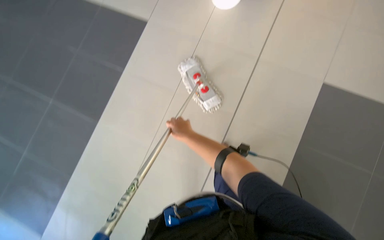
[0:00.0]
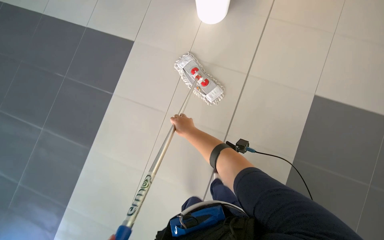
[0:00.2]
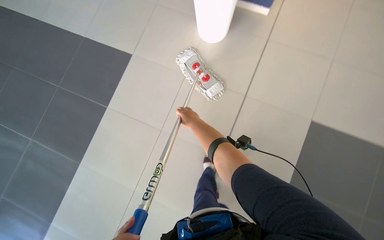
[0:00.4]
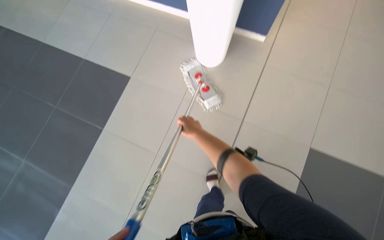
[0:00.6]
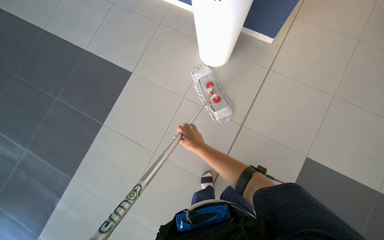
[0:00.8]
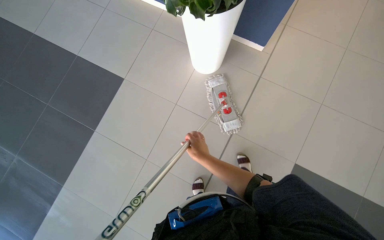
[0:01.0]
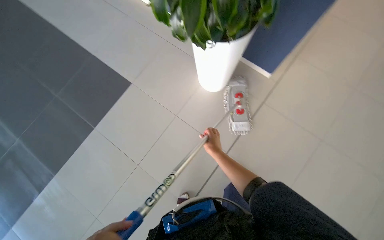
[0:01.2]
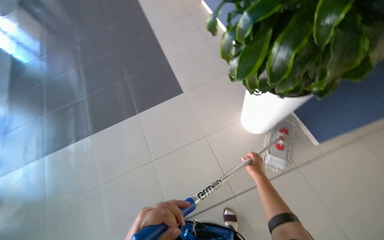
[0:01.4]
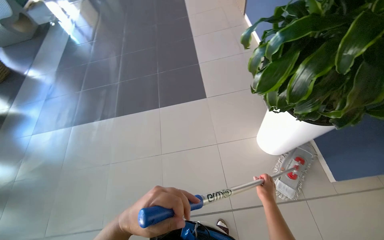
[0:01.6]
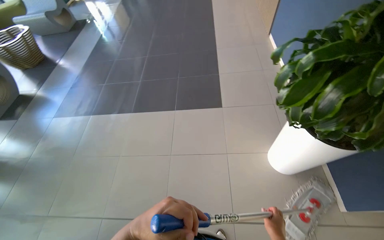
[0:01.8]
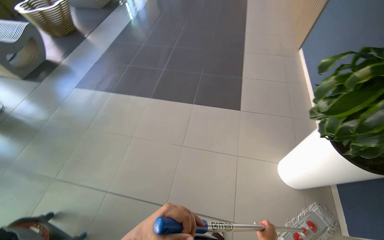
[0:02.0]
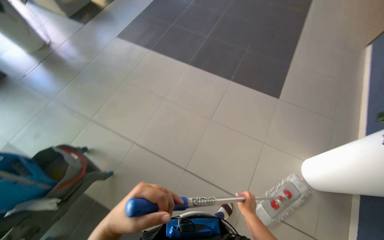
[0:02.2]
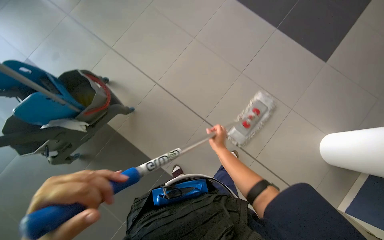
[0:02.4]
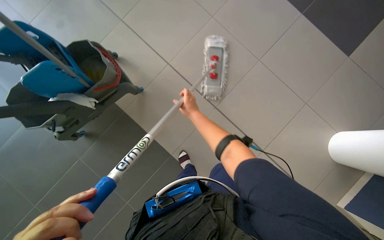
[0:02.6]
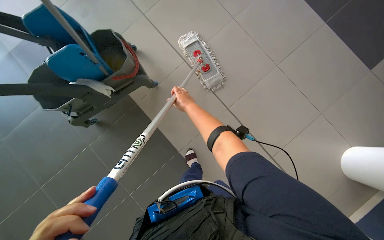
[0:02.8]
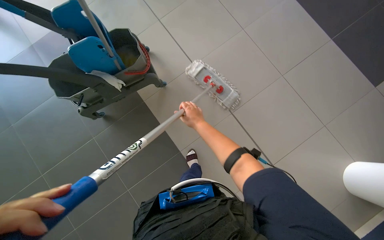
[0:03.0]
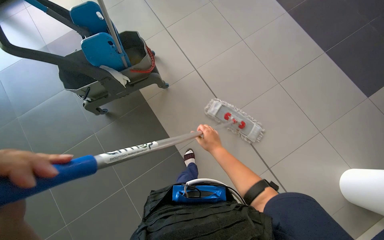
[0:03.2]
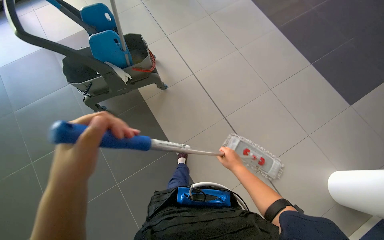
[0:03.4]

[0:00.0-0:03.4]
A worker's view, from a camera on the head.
Job: mopping floor.
The whole recording: Mopping tiled floor. The worker prepares the mop, mops the tiled floor, and then cleans and reassembles the mop.
0:00.0 to 0:01.6: The camera is carried about 40 cm. The head rotates some 45 degrees to the left. The view tilts some 15 degrees upward.
0:01.6 to 0:03.4: The camera travels some 60 cm. The wearer's head swings about 70 degrees to the left. The wearer looks roughly 25 degrees further downward.

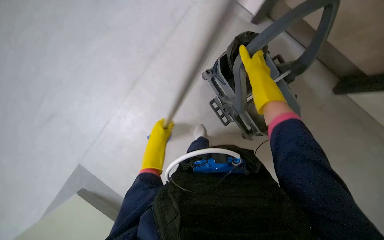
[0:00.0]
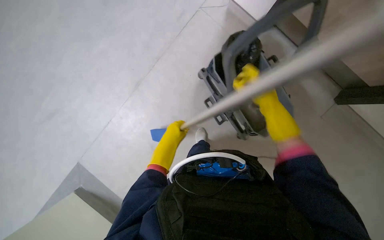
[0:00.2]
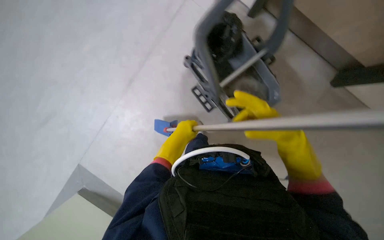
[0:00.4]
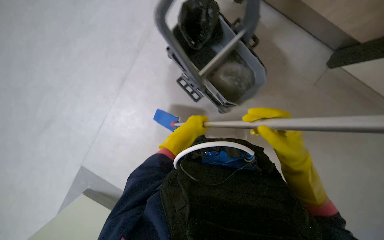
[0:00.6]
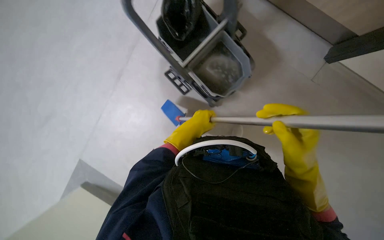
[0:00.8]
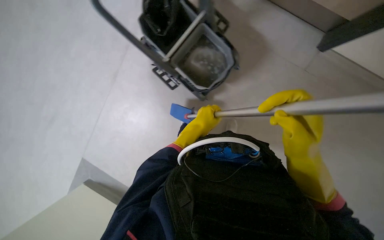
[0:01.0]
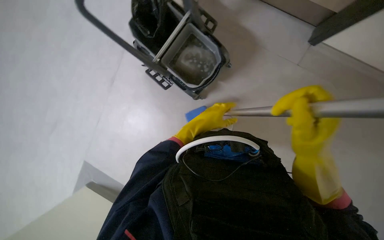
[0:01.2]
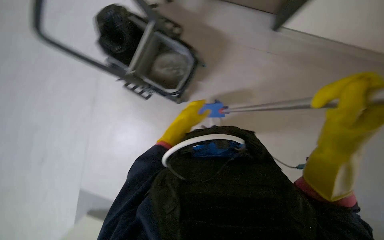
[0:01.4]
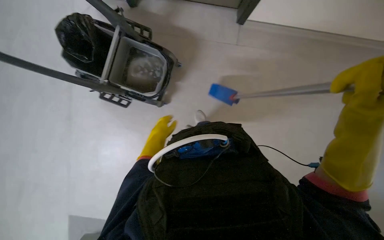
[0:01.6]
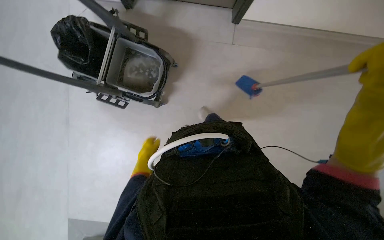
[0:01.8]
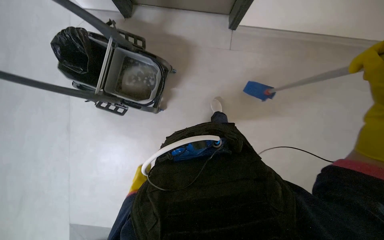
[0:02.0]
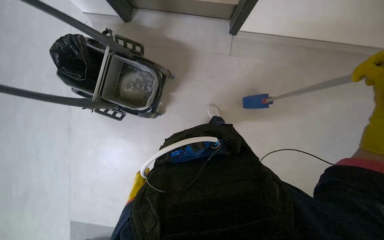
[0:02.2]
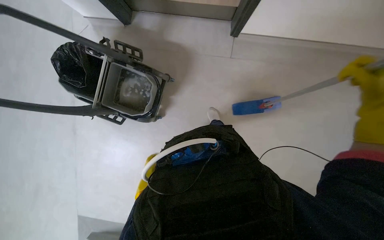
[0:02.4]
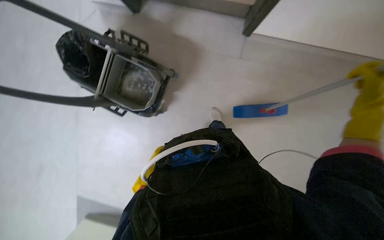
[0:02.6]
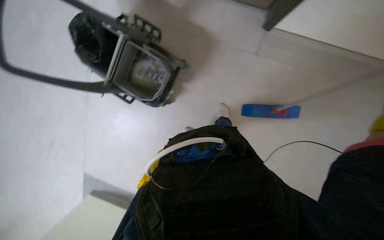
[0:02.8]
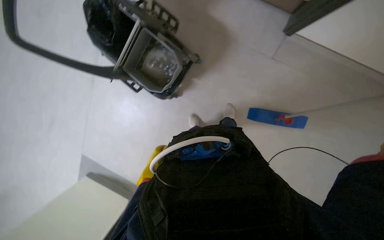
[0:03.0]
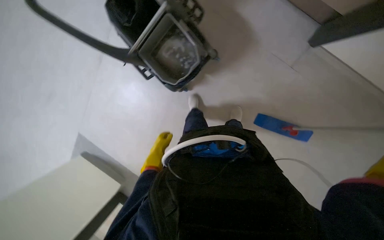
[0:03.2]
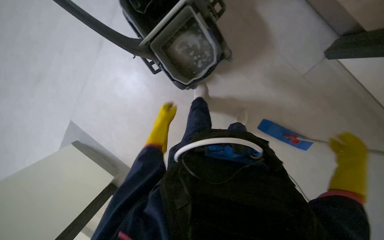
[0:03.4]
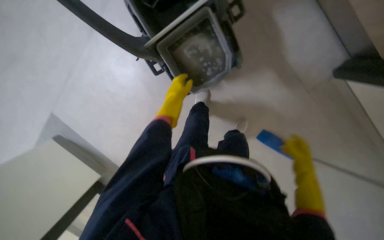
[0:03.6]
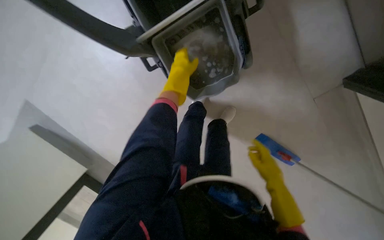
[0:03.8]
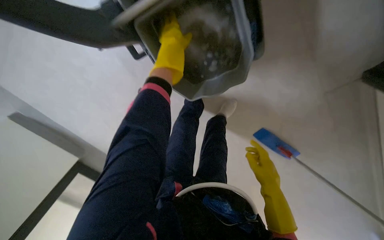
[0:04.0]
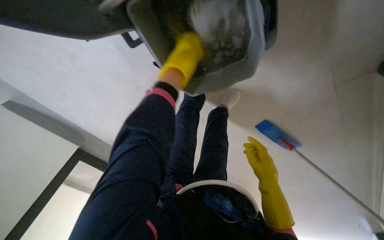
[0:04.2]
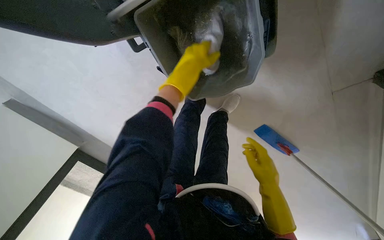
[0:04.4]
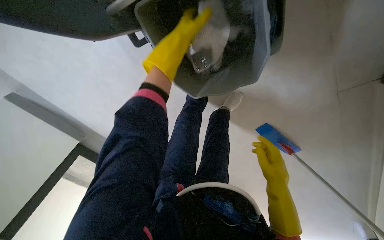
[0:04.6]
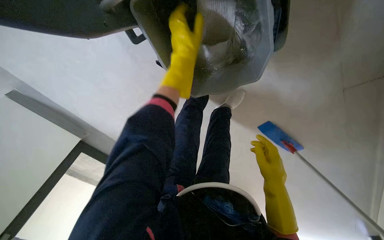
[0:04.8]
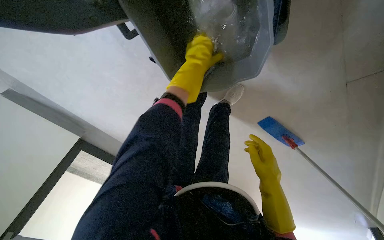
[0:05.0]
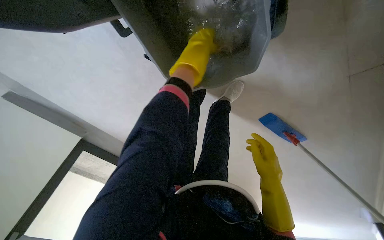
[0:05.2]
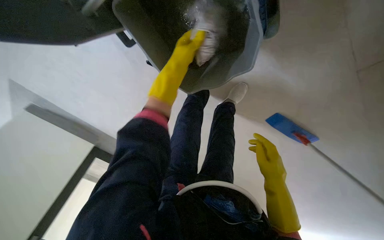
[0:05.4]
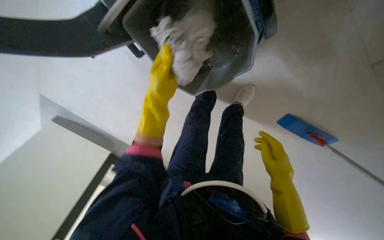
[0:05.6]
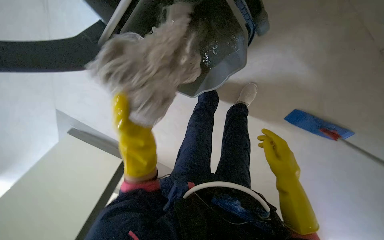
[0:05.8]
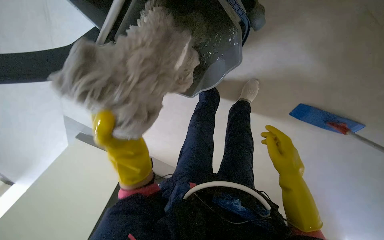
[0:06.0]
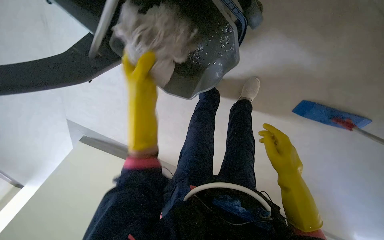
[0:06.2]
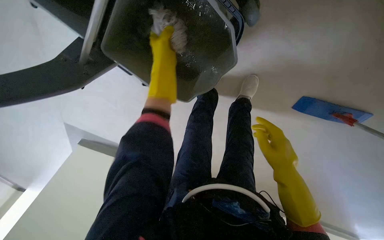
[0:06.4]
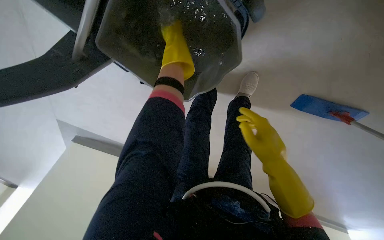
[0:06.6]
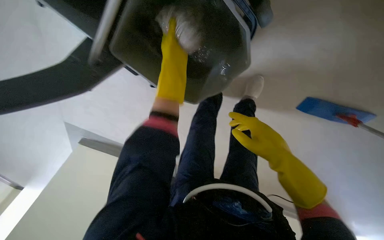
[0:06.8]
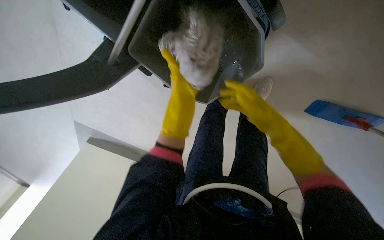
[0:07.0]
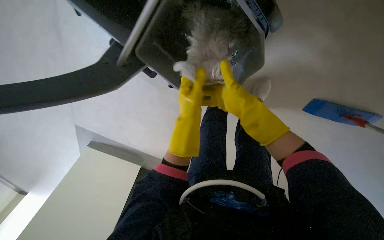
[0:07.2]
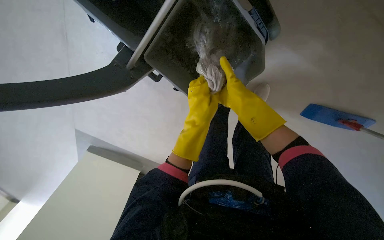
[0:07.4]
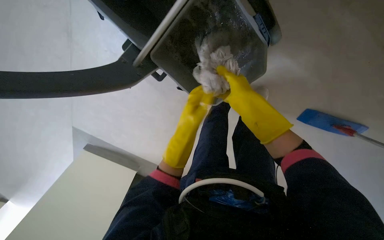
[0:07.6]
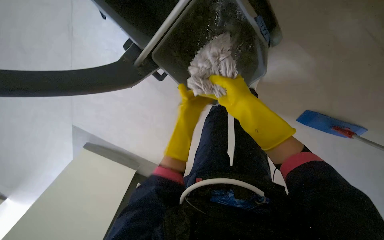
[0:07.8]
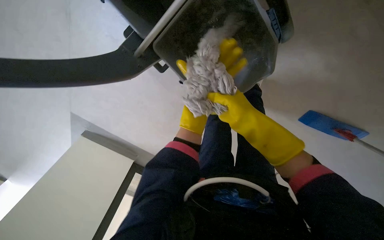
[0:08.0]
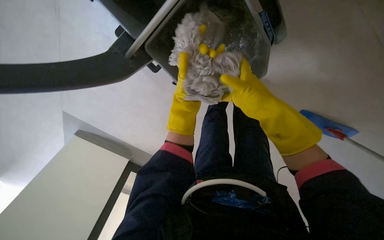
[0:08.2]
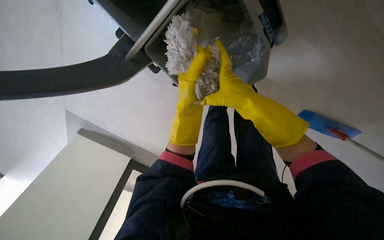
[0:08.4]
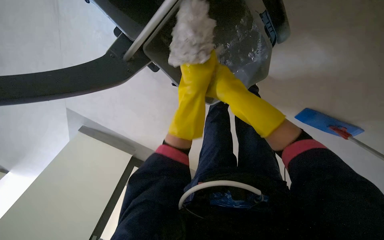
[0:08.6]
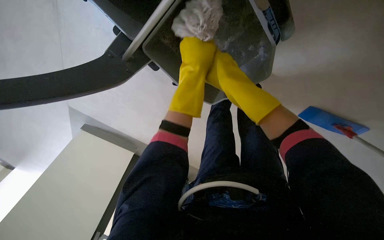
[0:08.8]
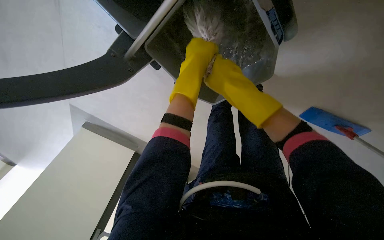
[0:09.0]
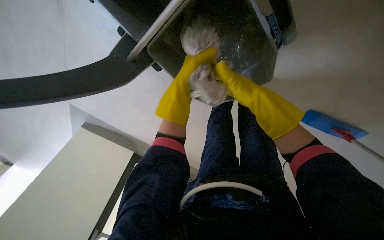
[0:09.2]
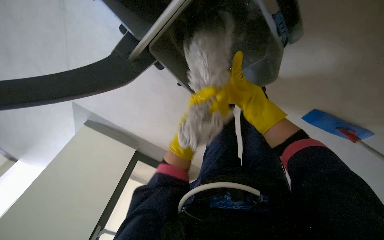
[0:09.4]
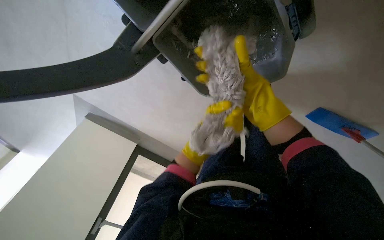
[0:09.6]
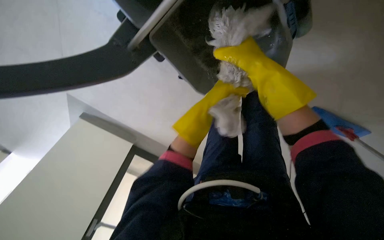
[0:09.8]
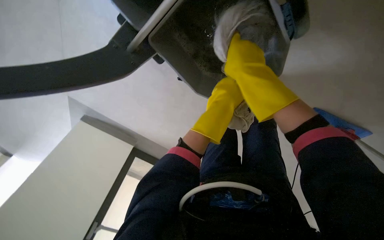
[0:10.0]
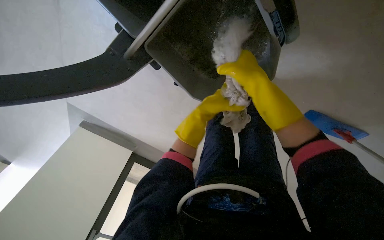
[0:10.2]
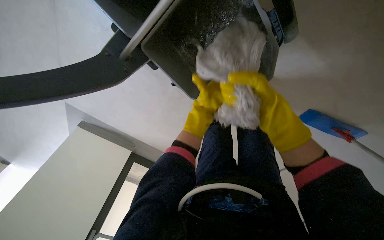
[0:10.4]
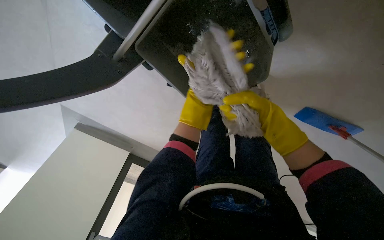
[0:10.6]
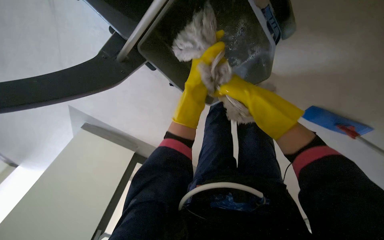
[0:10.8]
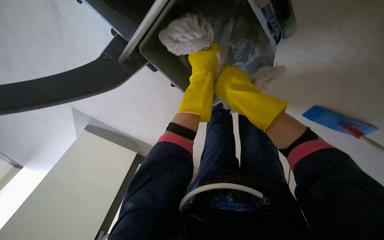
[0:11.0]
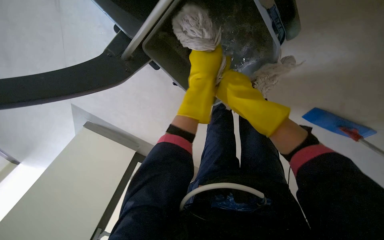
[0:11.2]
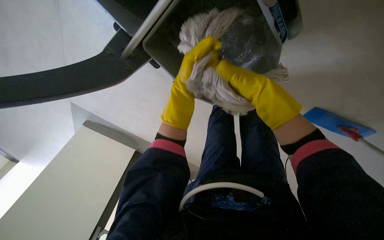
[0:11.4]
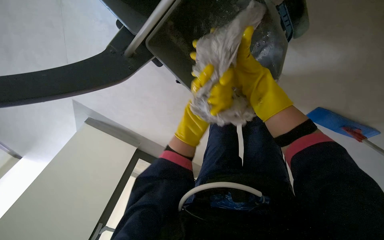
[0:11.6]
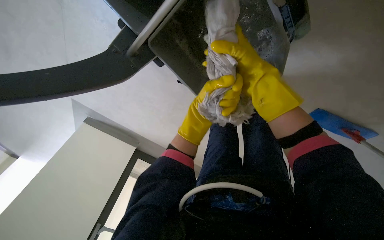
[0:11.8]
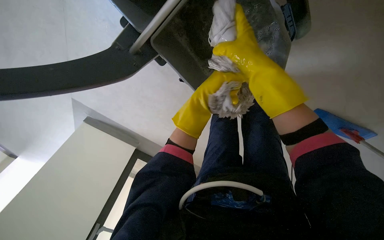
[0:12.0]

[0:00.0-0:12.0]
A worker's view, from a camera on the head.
Job: preparing cleaning supplies.
The whole recording: Changing mop head. The worker removes the mop head, wrings it in the bucket, and reattaches it to the mop handle.
0:00.0 to 0:01.6: The camera travels to the right, approximately 60 cm. The scene turns some 30 degrees counterclockwise in the picture.
0:03.0 to 0:04.4: The head travels about 70 cm. The view tips downward by about 30 degrees.
0:04.4 to 0:06.0: The view pans to the left by about 15 degrees. The left hand is displaced down the picture and to the left by some 30 cm.
0:06.0 to 0:07.6: The left hand heads to the right, covering about 10 cm, and reaches some 40 cm up the picture, then returns. Meanwhile the right hand moves up the picture and to the left, about 25 cm.
0:07.6 to 0:09.0: The left hand moves up the picture, approximately 20 cm; the right hand goes nearer and farther, some 15 cm each way, reversing 2 times.
0:09.0 to 0:10.4: The right hand goes nearer and farther, roughly 10 cm each way, reversing 2 times, while the left hand heads down the picture and farther from the camera, covering some 20 cm.
0:10.4 to 0:12.0: The right hand heads to the left and nearer to the camera, covering roughly 15 cm.

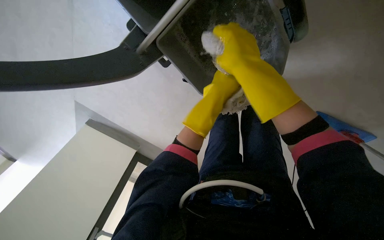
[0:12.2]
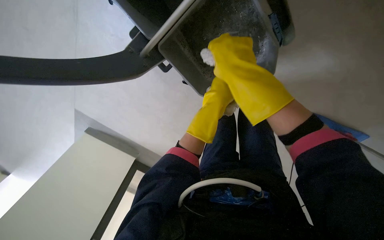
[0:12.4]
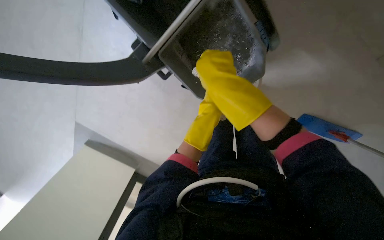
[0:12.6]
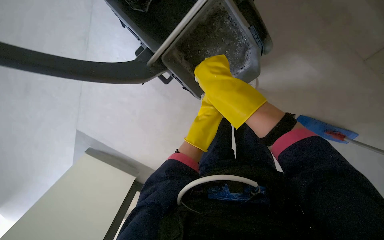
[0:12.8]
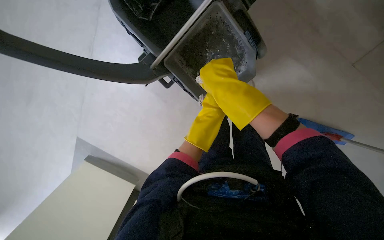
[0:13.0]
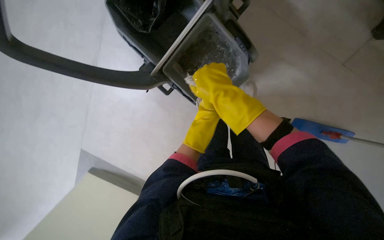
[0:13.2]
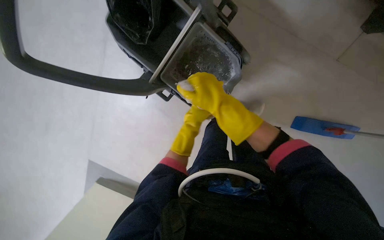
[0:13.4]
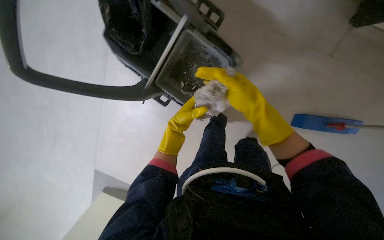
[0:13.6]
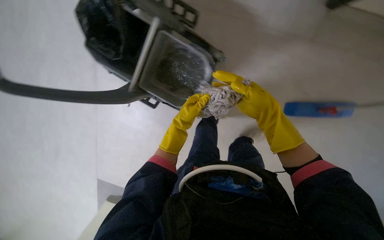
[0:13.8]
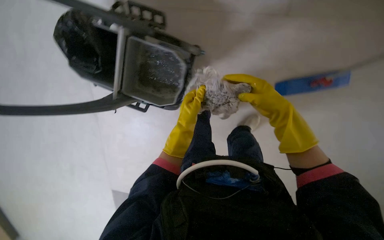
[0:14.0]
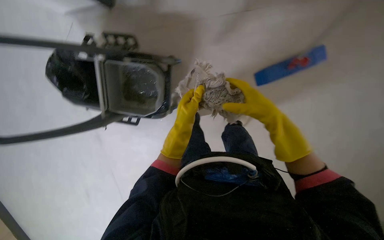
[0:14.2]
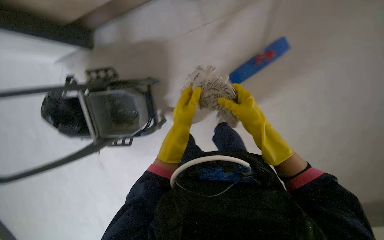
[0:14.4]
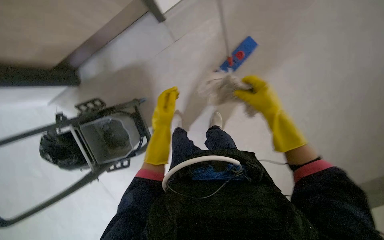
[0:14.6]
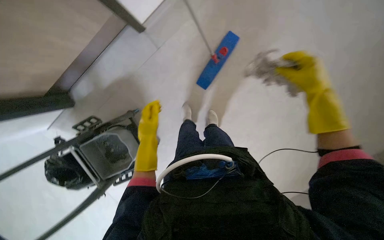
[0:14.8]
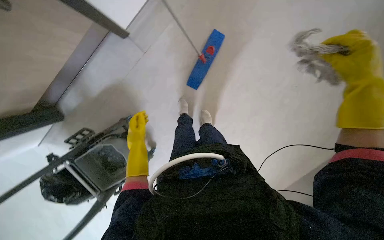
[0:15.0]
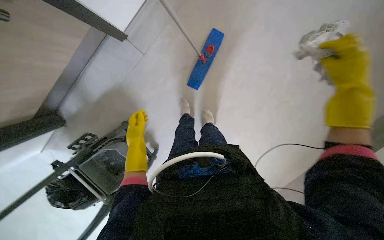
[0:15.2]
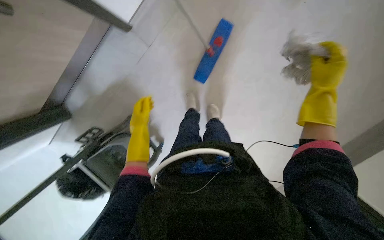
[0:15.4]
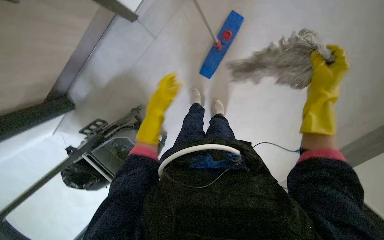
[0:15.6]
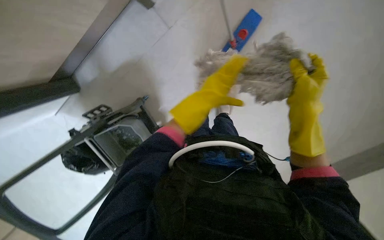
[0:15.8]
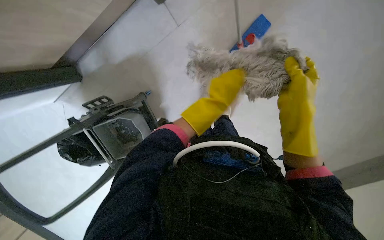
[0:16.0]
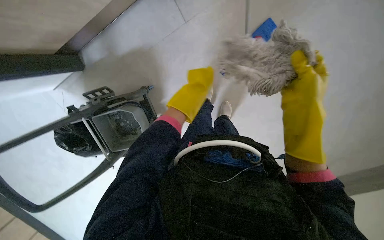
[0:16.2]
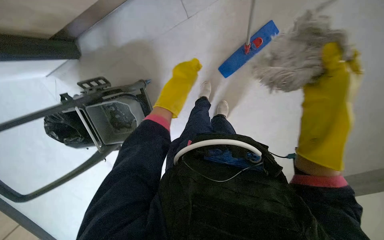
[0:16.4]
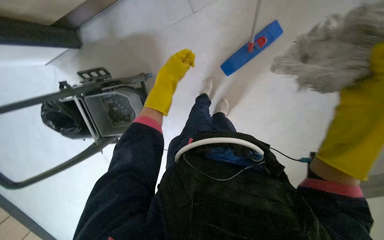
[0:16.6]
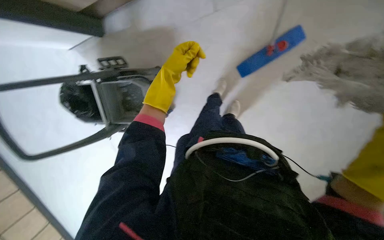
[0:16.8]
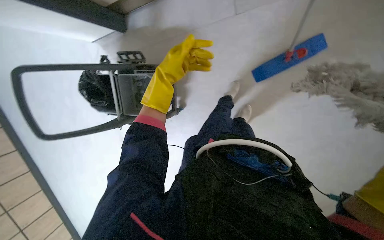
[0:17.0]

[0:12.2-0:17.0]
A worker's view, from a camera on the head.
Job: preparing cleaning supplies.
The whole recording: Changing mop head. The worker removes the mop head, wrings it in the bucket, and reattaches it to the mop handle.
0:12.2 to 0:13.8: The view tips upward by some 25 degrees. The left hand heads down the picture and to the left, covering some 15 cm, and reaches about 30 cm farther from the camera, then returns, while the right hand moves down the picture and to the right, some 25 cm.
0:13.8 to 0:15.4: The camera travels about 70 cm. The scene rotates counterclockwise by roughly 60 degrees.
0:15.4 to 0:17.0: The scene rotates clockwise by some 40 degrees.
